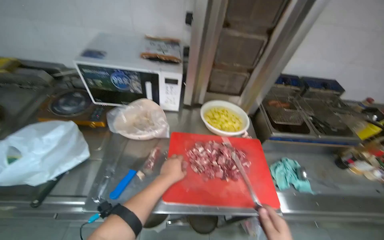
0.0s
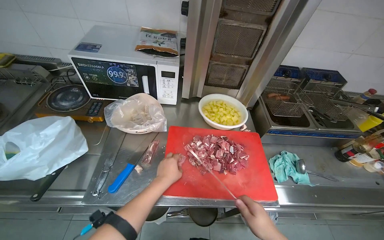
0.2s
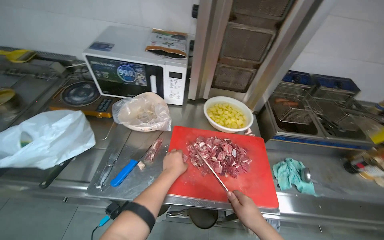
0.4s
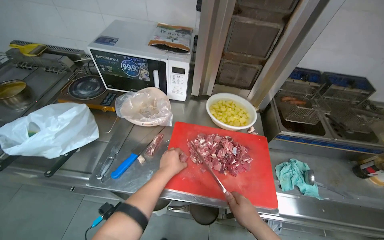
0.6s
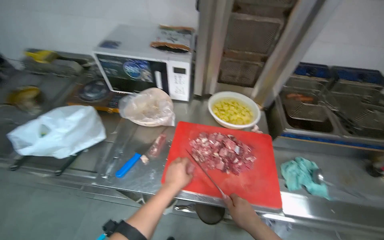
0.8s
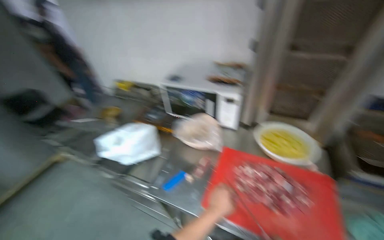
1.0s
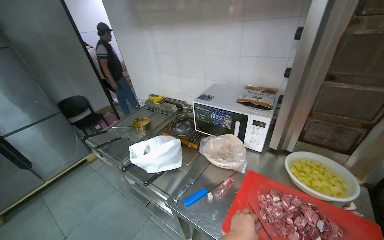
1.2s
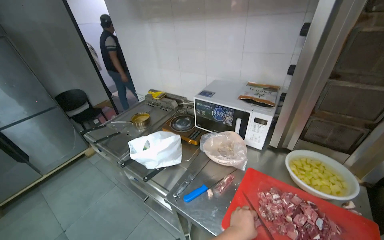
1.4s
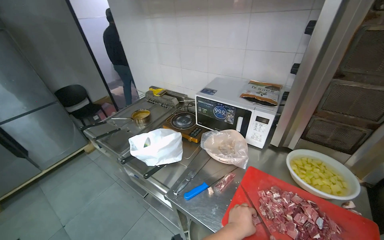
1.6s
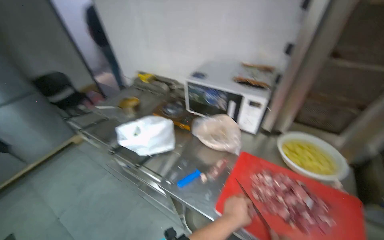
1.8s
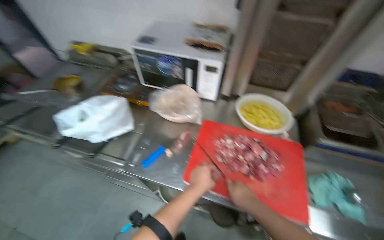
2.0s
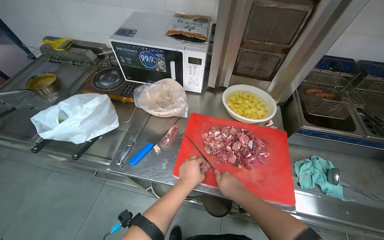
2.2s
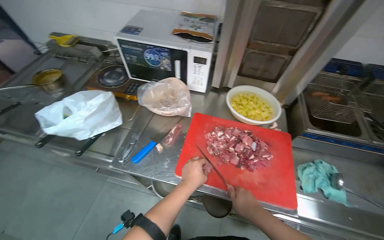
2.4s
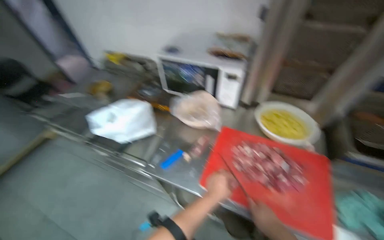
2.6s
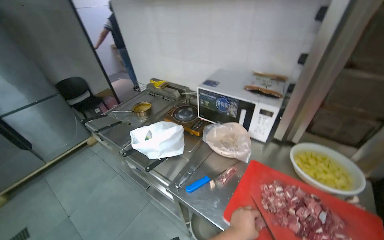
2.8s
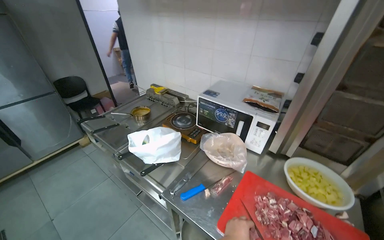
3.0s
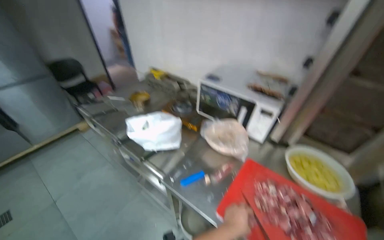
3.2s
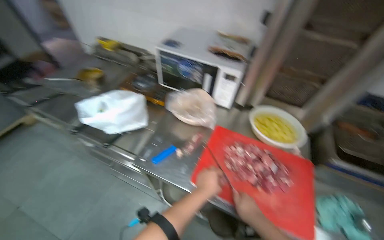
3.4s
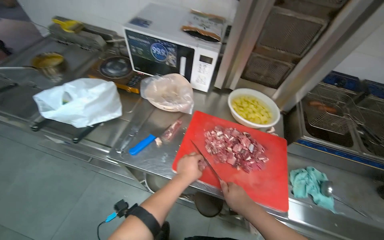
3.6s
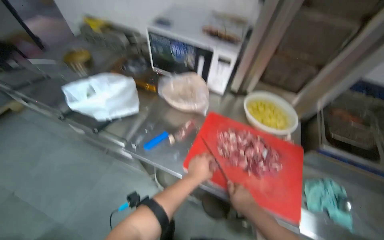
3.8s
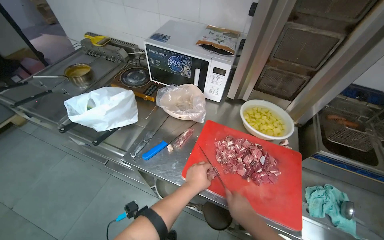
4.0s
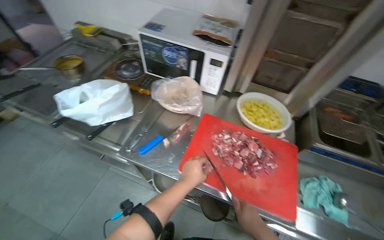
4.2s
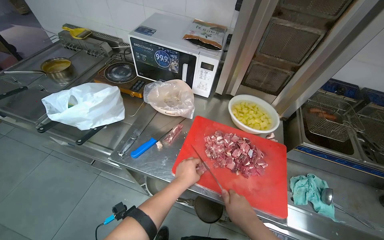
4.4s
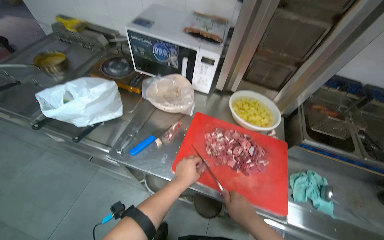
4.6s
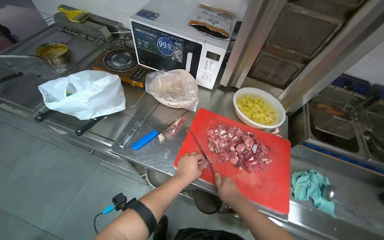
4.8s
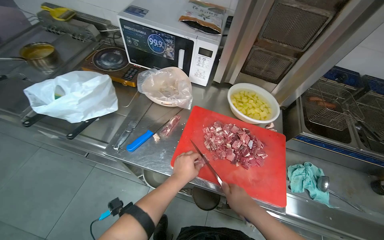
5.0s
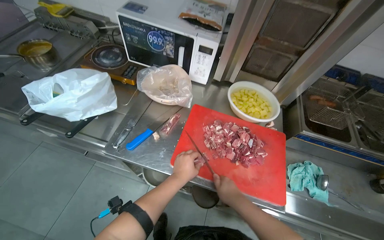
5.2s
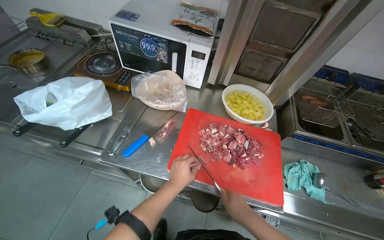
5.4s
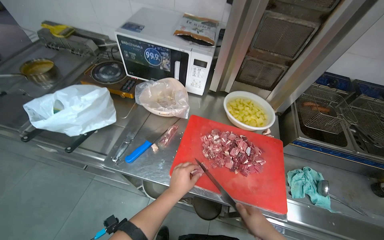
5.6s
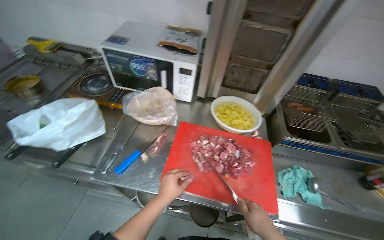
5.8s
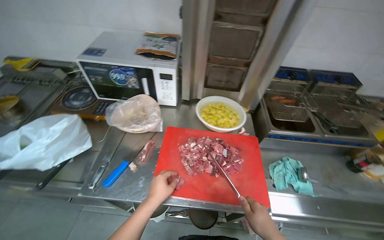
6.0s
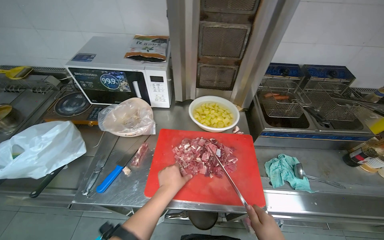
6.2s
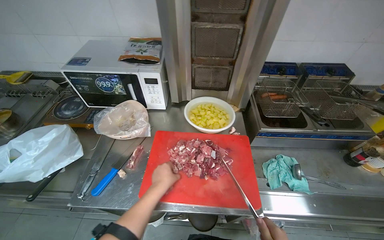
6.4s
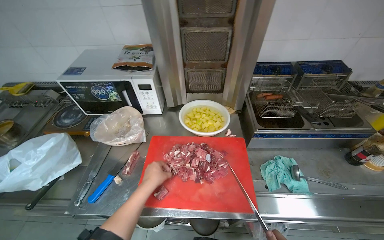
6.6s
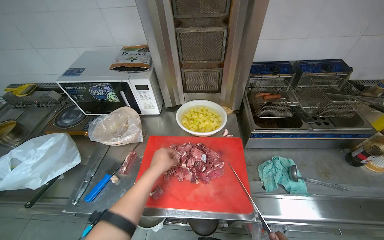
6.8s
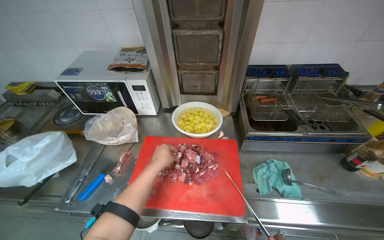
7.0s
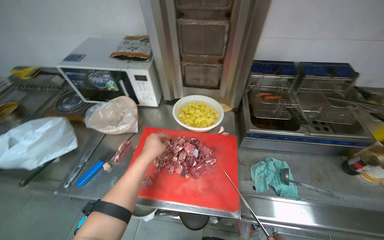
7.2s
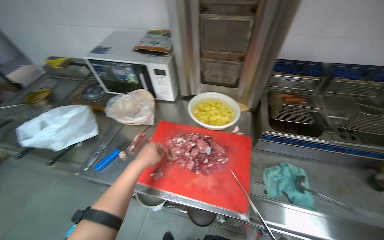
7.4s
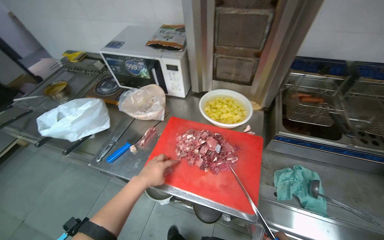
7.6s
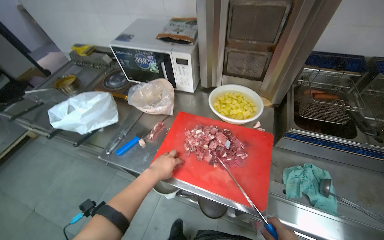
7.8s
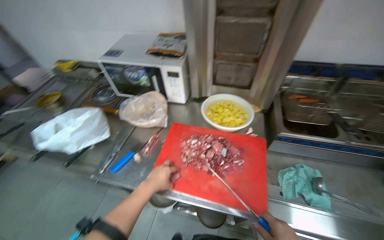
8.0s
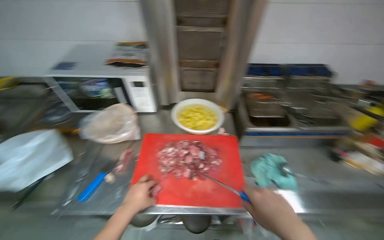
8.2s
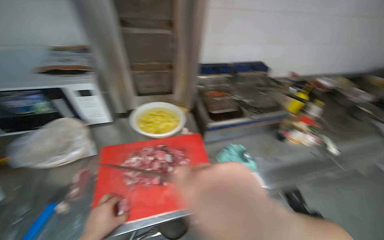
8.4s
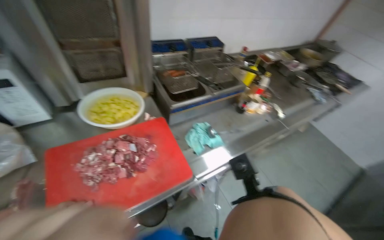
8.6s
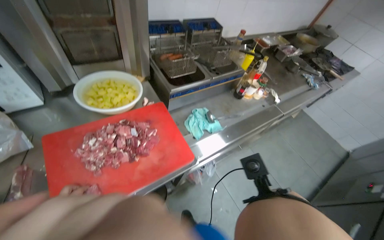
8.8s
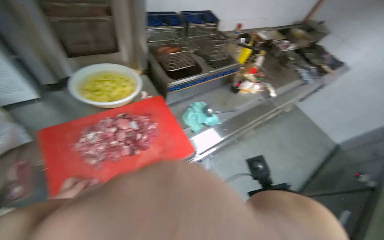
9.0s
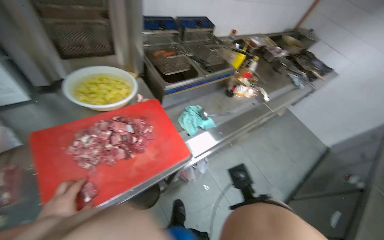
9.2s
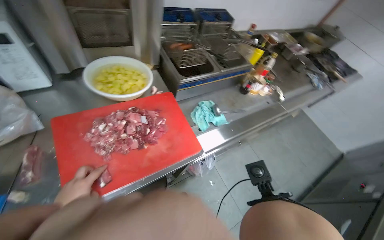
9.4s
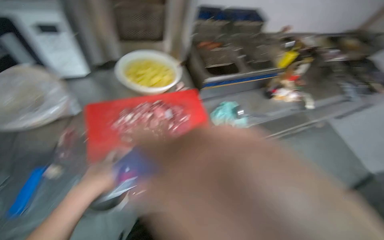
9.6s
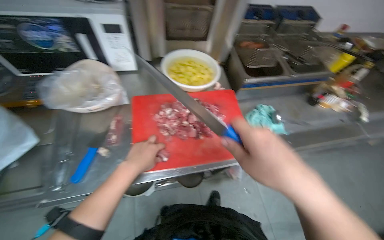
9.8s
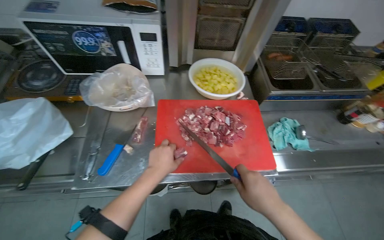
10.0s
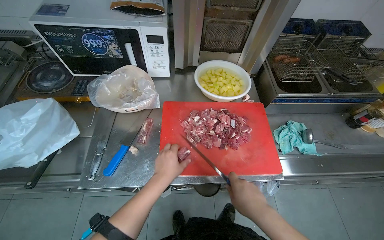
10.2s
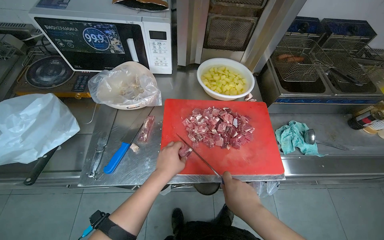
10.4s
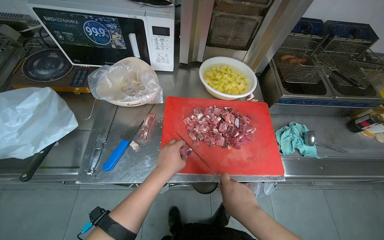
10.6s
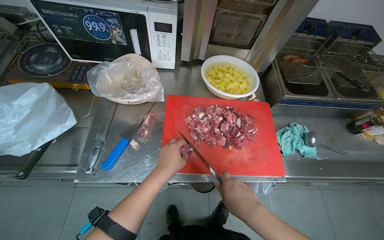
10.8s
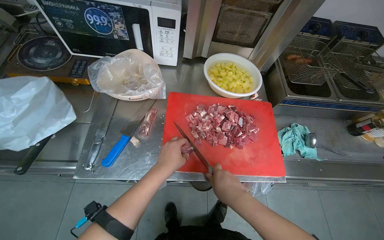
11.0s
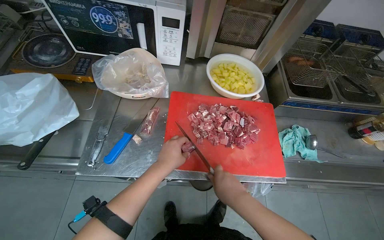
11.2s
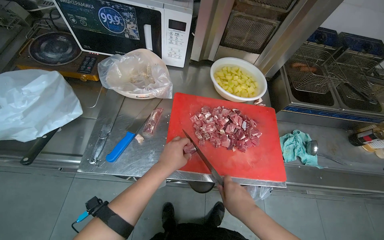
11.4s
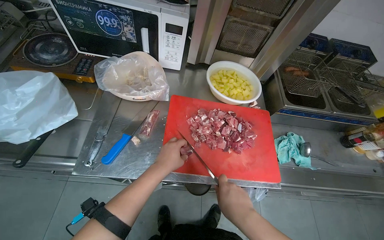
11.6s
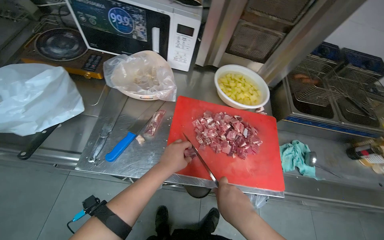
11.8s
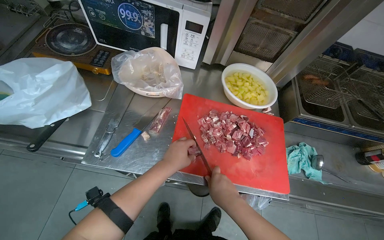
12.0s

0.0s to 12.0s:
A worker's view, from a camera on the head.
Job: preparing food.
The whole recording: Cutting meat on chopping board. The worker continues cutting pieces of meat on a red chopping board with a knife.
0.0s to 1.6s: The wearer's head swings about 40 degrees to the left.
3.0s to 4.4s: The head turns to the right by some 20 degrees. The view tilts roughly 15 degrees downward.
4.4s to 6.0s: The right hand travels to the right by about 10 cm.
7.6s to 9.0s: The head rotates roughly 55 degrees to the right.
9.0s to 10.4s: The head rotates some 35 degrees to the left.
10.4s to 12.0s: The hands stay close to where they were, moving slightly.

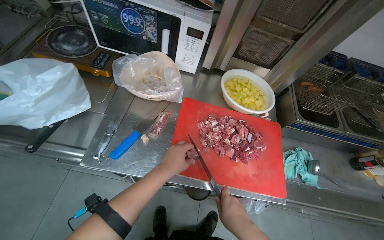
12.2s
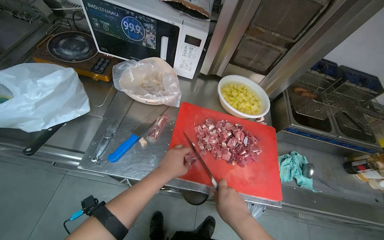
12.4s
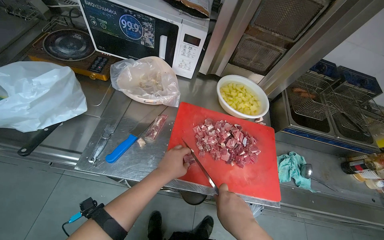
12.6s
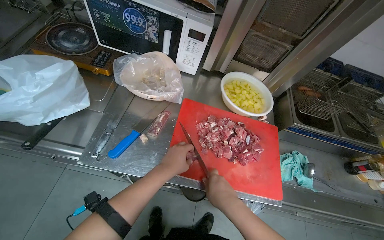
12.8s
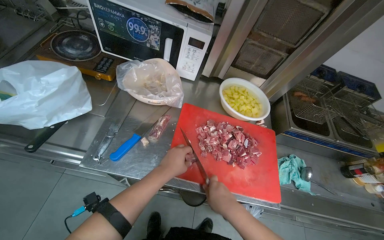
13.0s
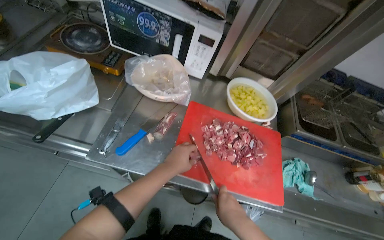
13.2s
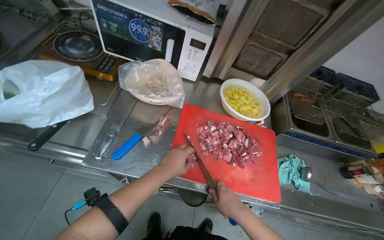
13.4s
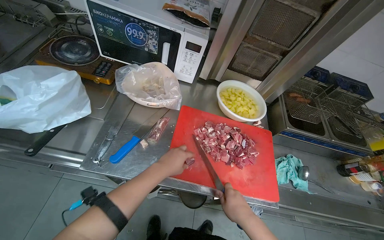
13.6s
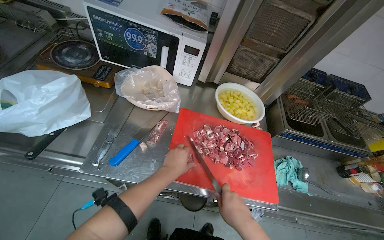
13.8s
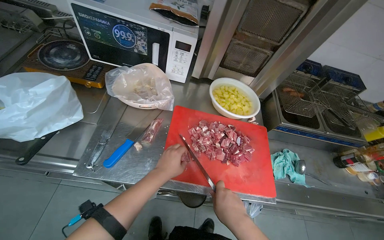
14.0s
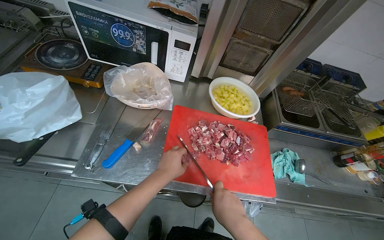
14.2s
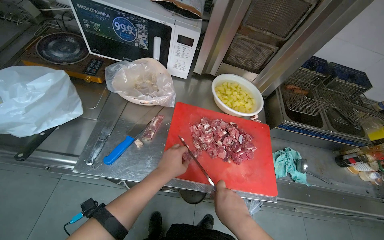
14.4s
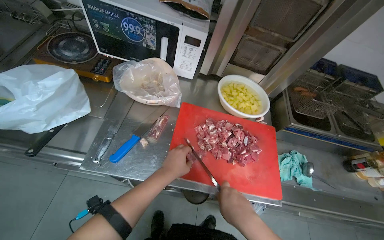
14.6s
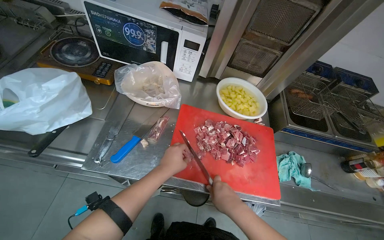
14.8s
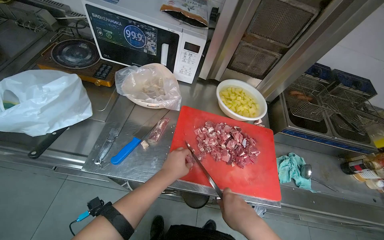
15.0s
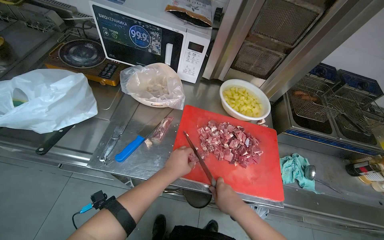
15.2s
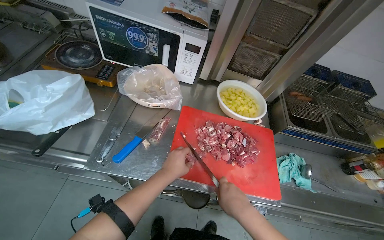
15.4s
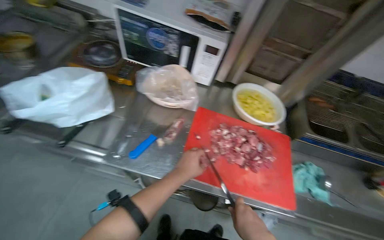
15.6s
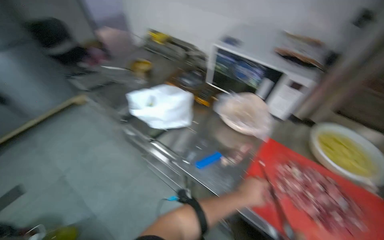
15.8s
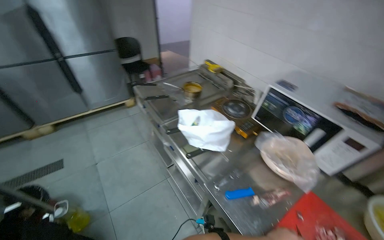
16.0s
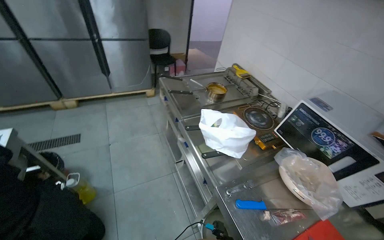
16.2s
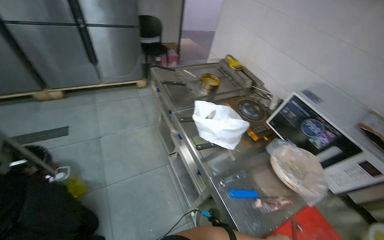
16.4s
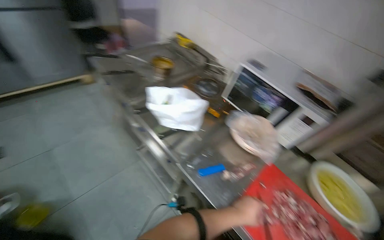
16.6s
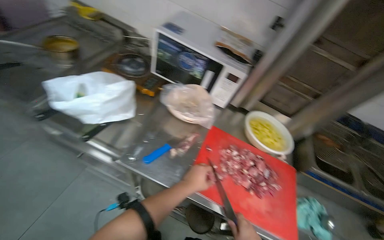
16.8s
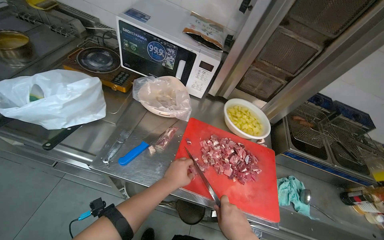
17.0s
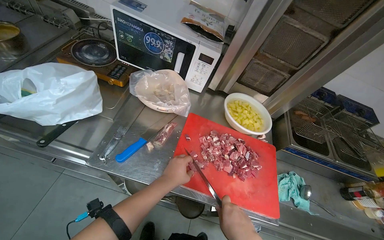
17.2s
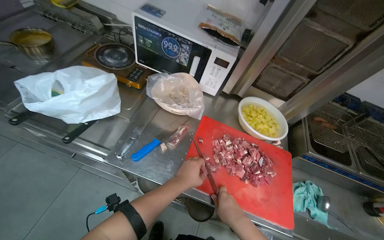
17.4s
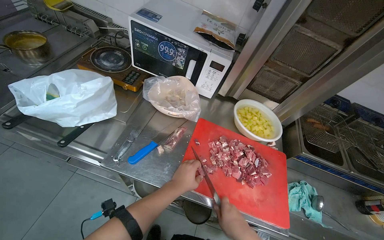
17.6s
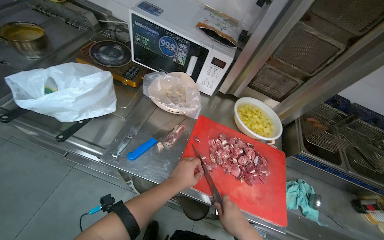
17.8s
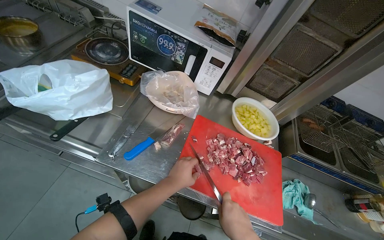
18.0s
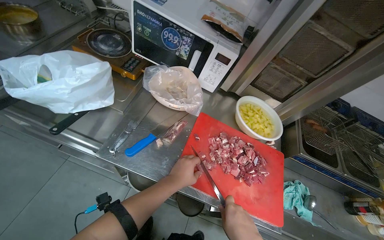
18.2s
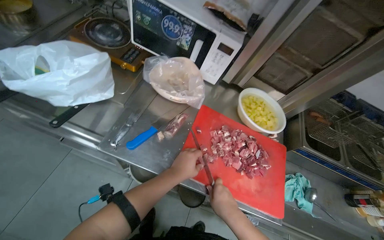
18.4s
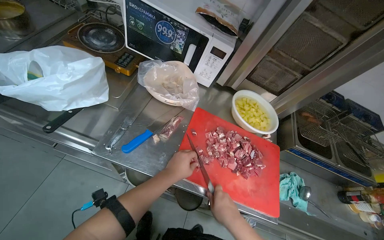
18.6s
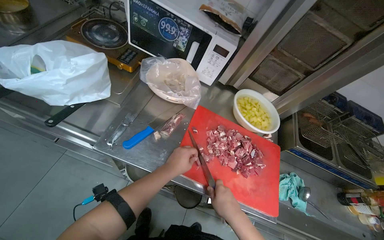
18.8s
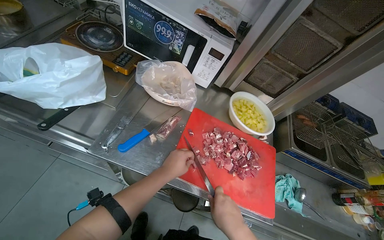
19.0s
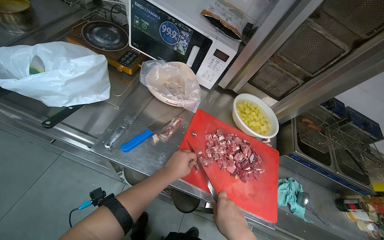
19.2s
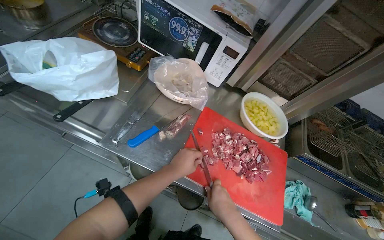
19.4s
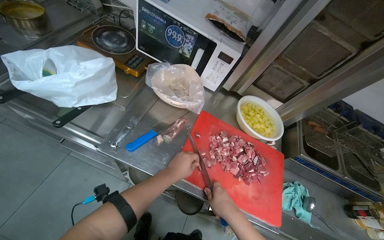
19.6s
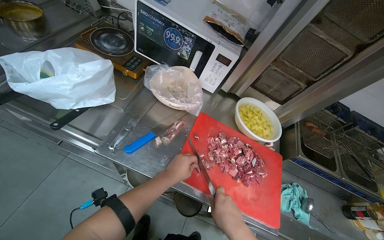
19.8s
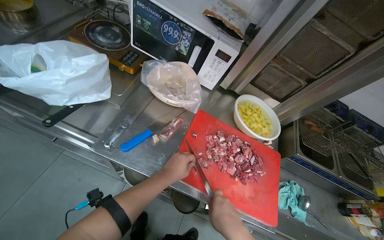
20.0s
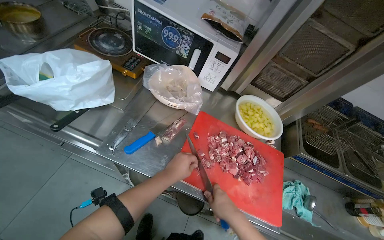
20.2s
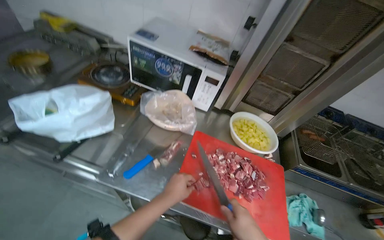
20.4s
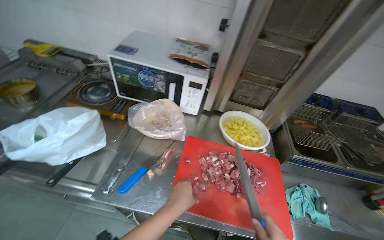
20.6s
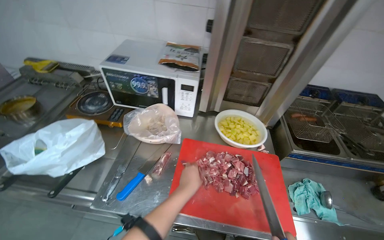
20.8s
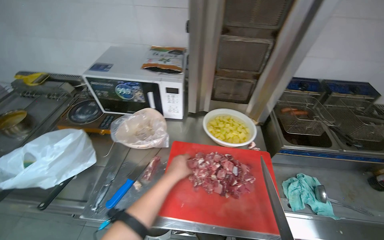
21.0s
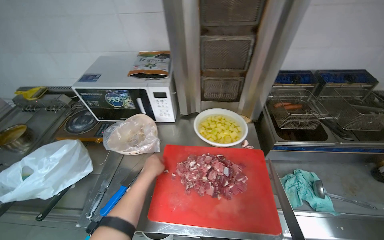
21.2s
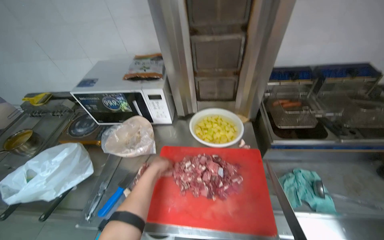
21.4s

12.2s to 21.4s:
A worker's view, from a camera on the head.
Job: preparing food.
The whole recording: Cutting meat on chopping board. The worker continues cutting pieces of meat on a red chopping board with a knife.
12.2s to 15.2s: The hands make small movements and keep their place.
18.4s to 19.8s: The hands are busy where they are.
19.8s to 21.4s: The scene rotates counterclockwise by approximately 30 degrees. The left hand is displaced farther from the camera by approximately 10 cm.
